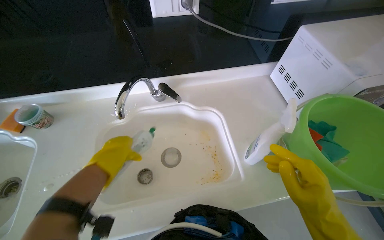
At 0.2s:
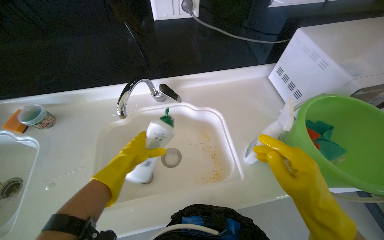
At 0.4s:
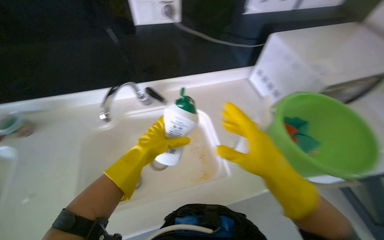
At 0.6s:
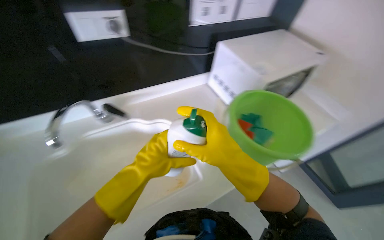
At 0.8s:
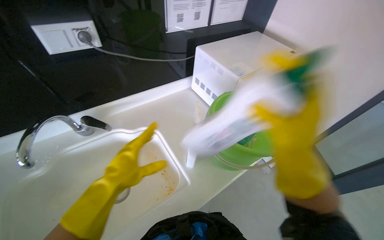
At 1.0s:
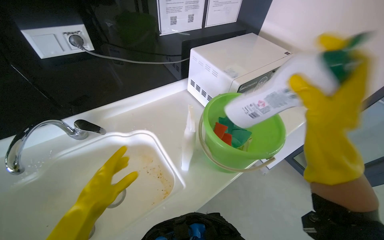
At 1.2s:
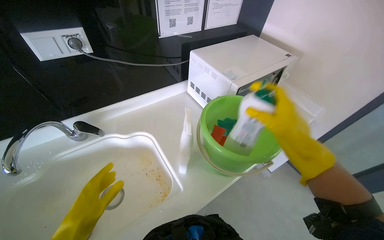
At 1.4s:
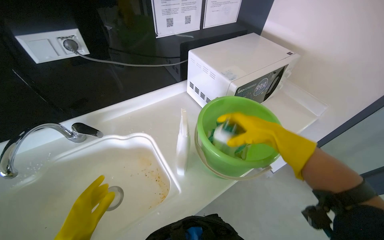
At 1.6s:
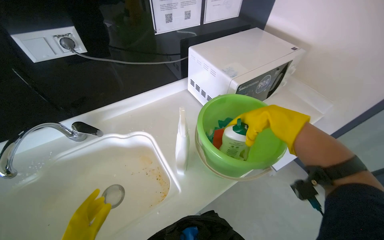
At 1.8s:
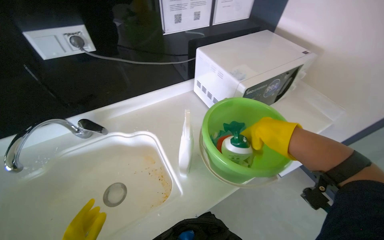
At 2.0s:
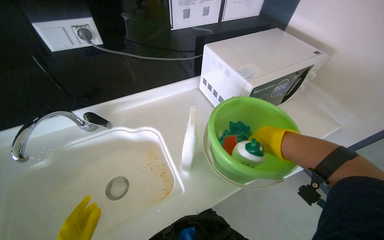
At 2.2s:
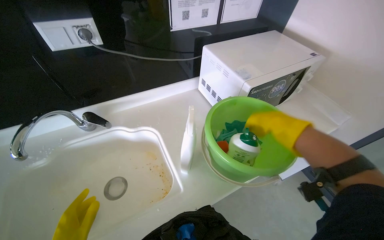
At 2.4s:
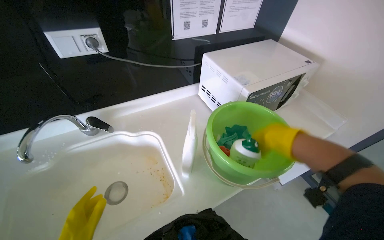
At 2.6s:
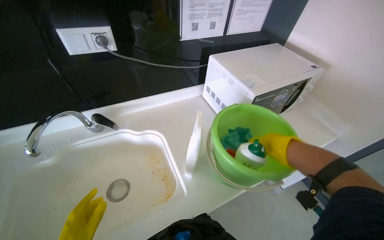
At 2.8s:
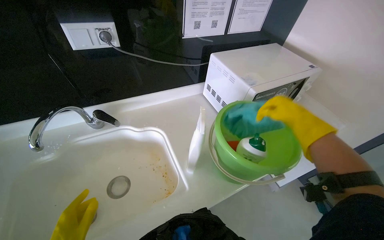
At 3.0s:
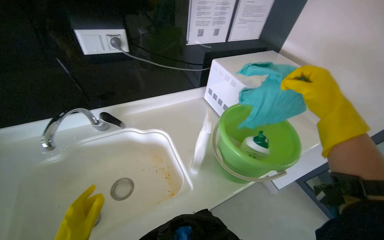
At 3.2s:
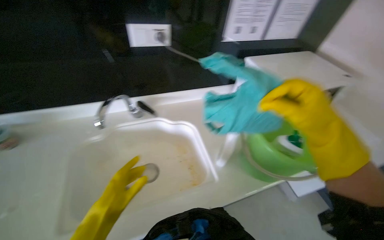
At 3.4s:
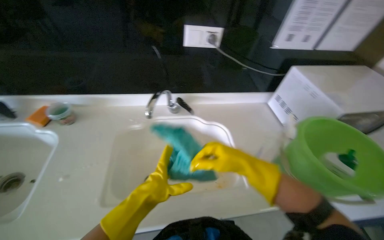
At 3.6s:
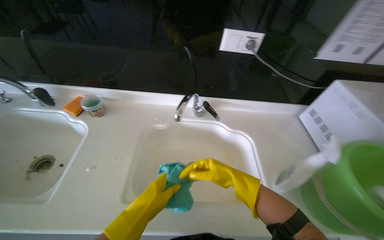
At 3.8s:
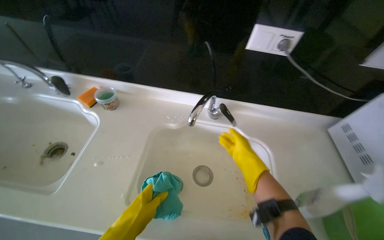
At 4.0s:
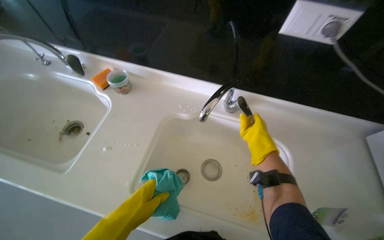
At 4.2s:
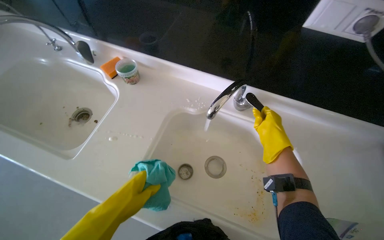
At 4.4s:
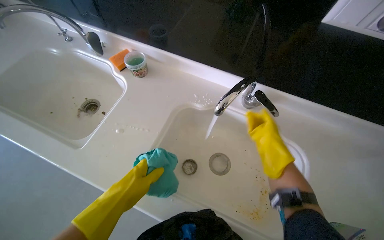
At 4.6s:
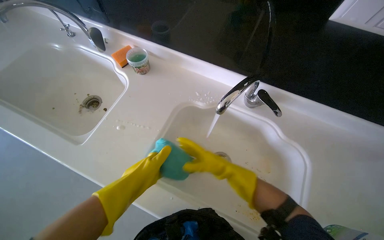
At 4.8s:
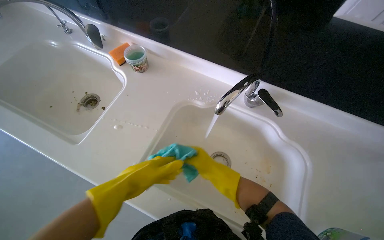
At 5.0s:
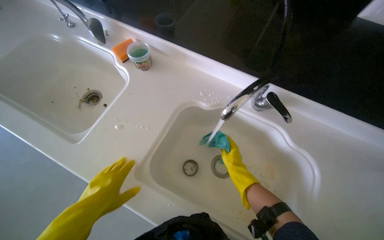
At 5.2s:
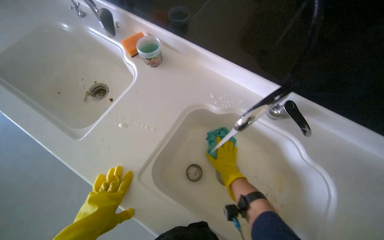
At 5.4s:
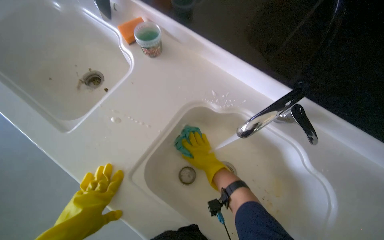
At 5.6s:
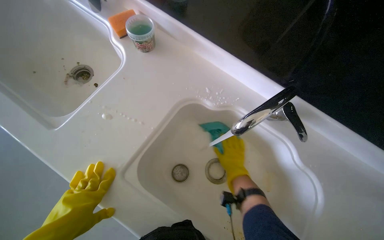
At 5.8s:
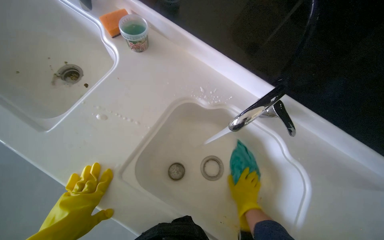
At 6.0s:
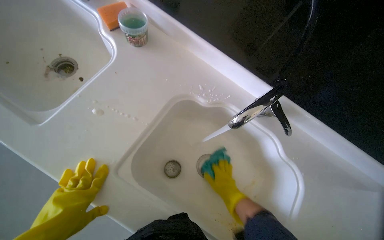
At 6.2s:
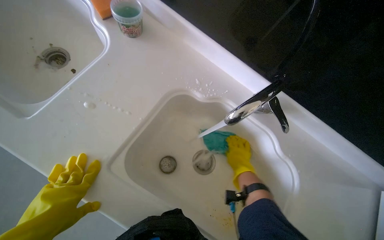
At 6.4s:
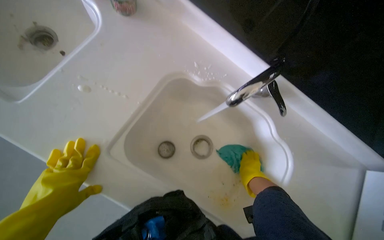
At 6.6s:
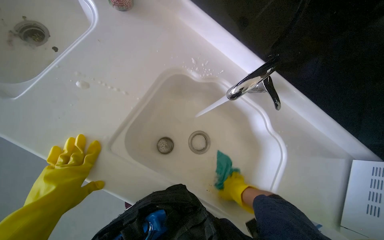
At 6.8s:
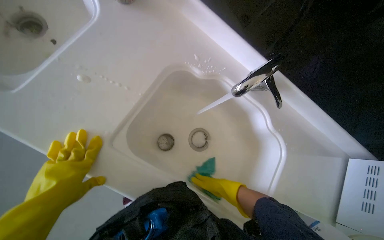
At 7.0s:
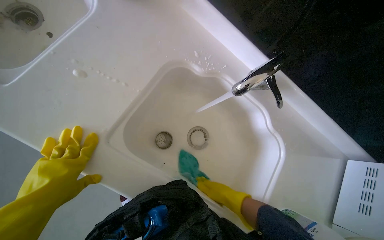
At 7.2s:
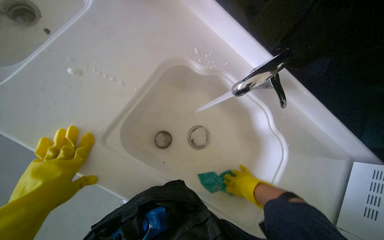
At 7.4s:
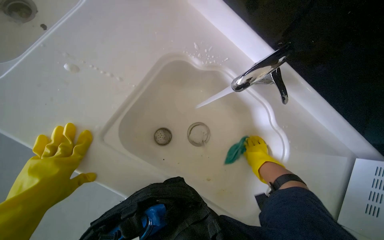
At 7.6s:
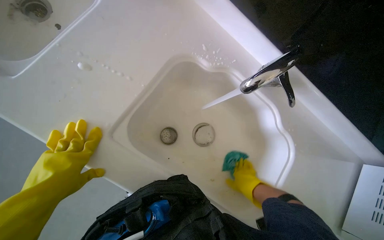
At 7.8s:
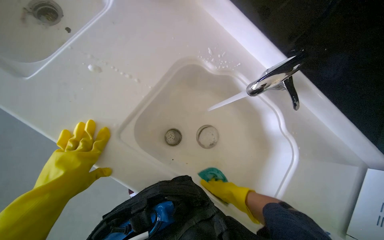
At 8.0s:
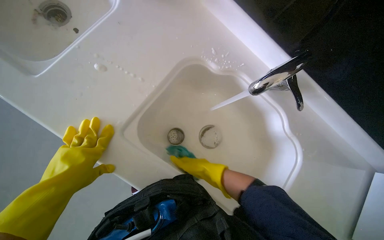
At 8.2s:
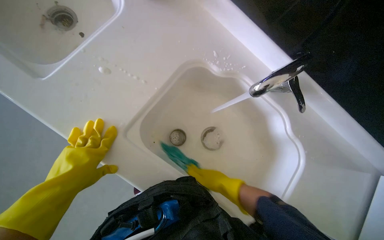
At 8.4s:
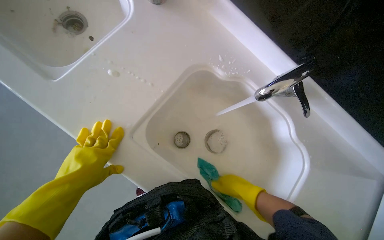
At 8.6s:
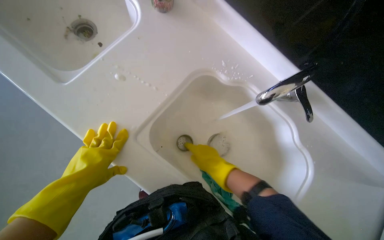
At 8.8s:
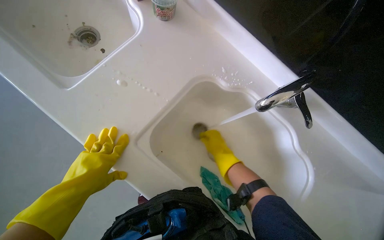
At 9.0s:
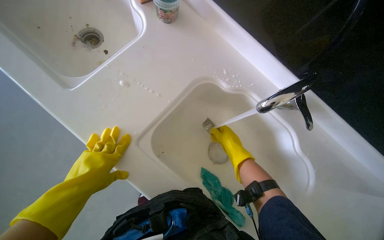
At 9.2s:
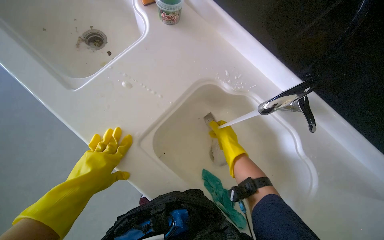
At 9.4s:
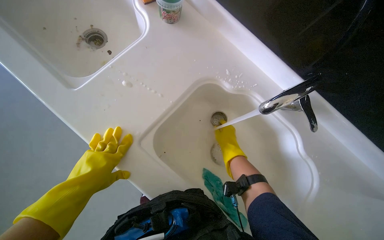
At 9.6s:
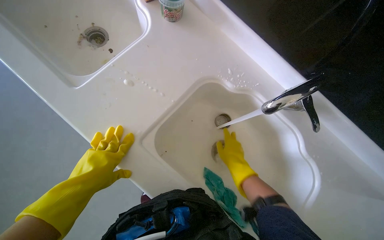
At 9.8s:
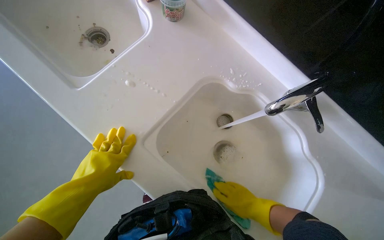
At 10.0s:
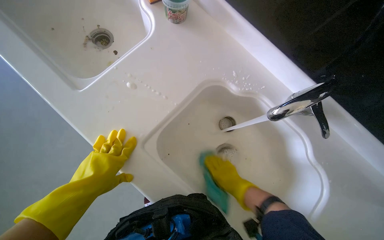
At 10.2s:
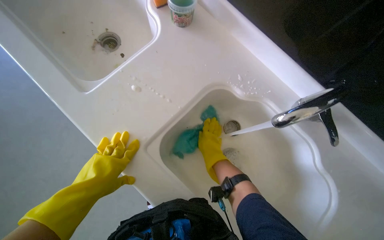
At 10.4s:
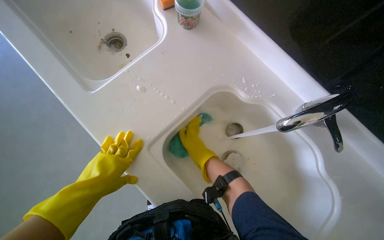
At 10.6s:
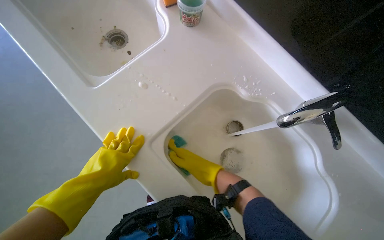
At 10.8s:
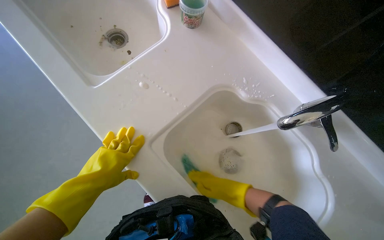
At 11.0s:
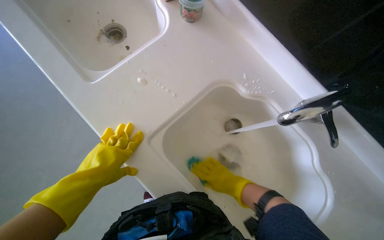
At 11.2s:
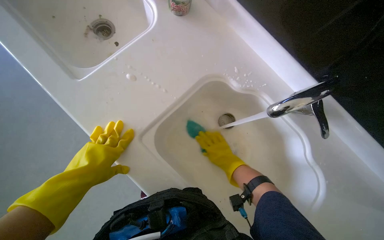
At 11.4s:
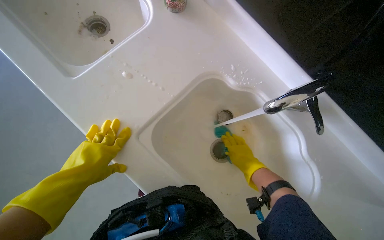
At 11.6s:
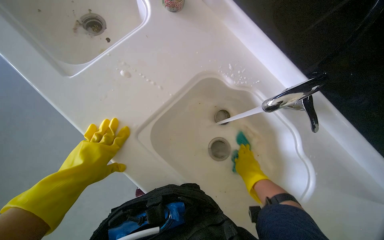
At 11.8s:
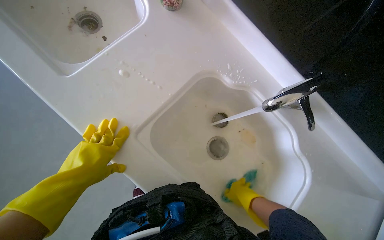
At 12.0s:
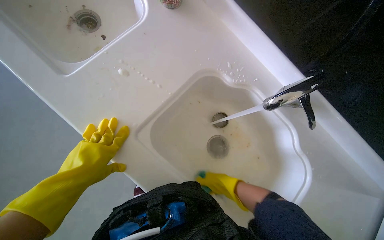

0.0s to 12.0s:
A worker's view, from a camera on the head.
Job: cleaning kitchen.
The whole recording: Cleaning kitchen sinks. The worker puts on gloves, removes sink strainers, applies cleaner, and scrubs the kitchen sinks.
0.0s to 1.6s: The wearer looks about 25 degrees further to the right.
1.6s to 3.0s: The right hand travels nearer to the camera by roughly 10 cm.
3.0s to 4.4s: The wearer's head swings about 50 degrees to the left. The wearer looks about 15 degrees further downward.
4.4s to 6.0s: The right hand is displaced down the picture by some 15 cm.
7.6s to 9.0s: The right hand goes left and right, approximately 15 cm each way, reversing 2 times.
9.0s to 10.4s: The right hand goes about 15 cm to the left and farther from the camera, and moves about 15 cm down the picture and comes back.
10.4s to 12.0s: The right hand heads down the picture, to the right and nearer to the camera, covering some 20 cm.

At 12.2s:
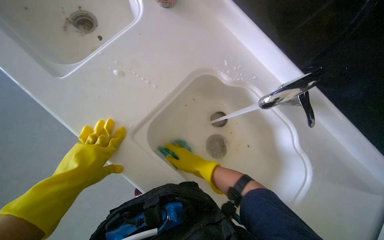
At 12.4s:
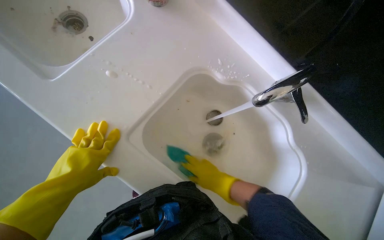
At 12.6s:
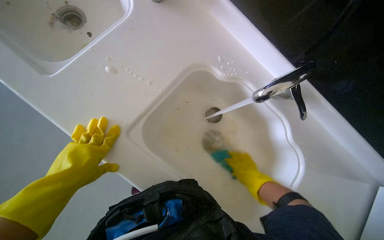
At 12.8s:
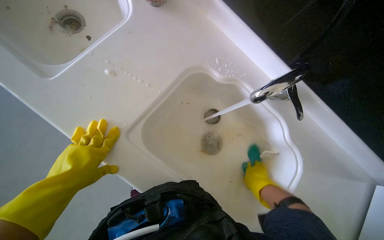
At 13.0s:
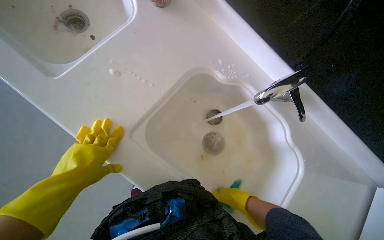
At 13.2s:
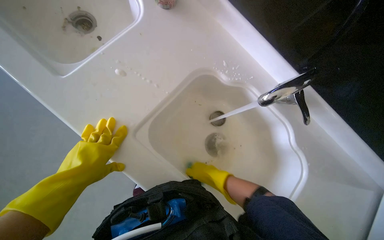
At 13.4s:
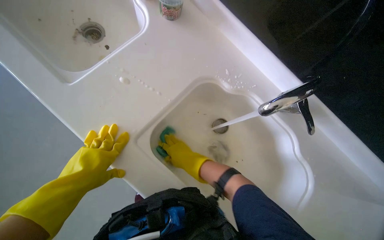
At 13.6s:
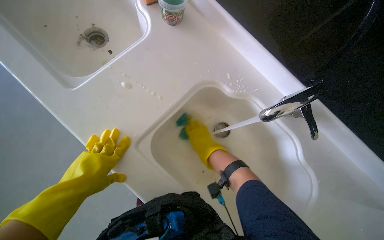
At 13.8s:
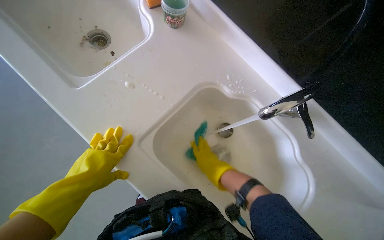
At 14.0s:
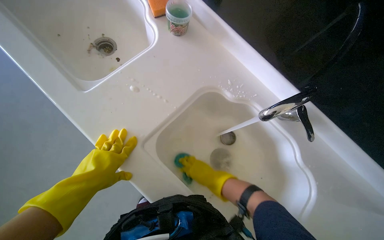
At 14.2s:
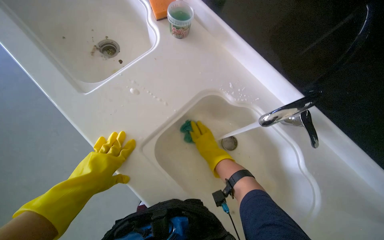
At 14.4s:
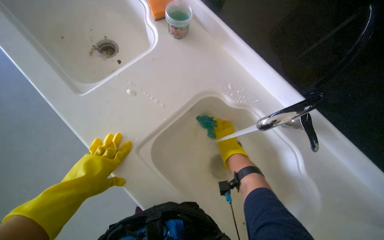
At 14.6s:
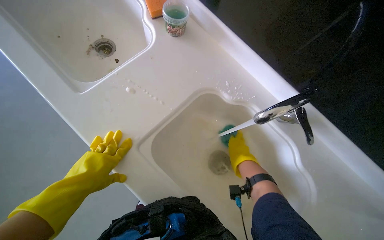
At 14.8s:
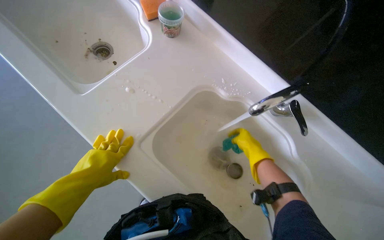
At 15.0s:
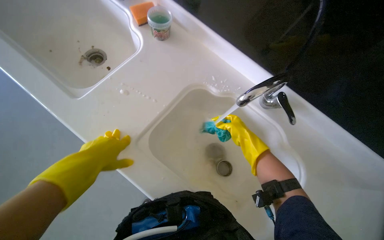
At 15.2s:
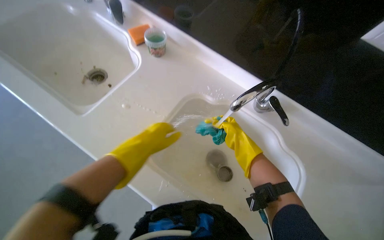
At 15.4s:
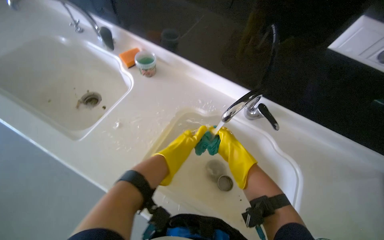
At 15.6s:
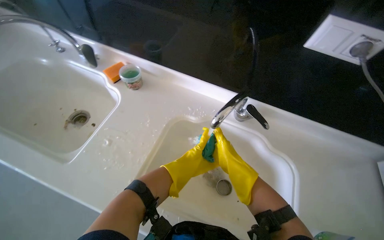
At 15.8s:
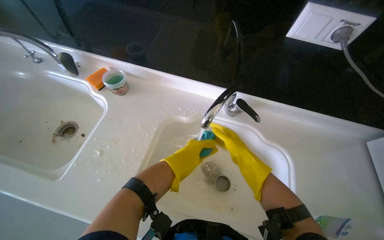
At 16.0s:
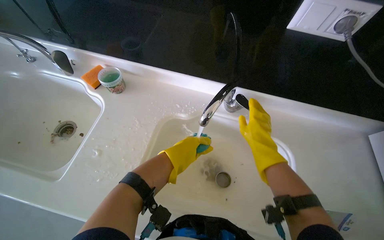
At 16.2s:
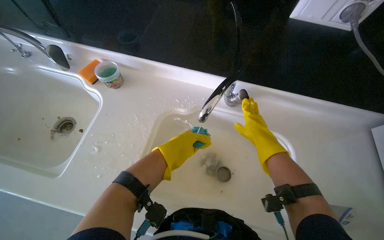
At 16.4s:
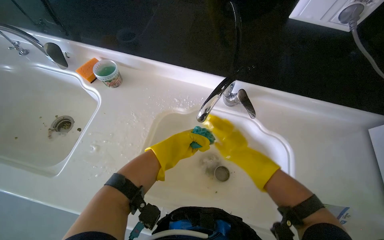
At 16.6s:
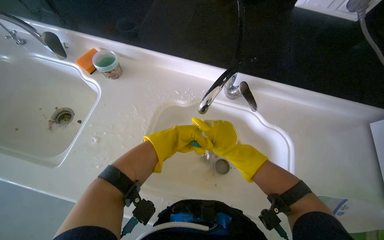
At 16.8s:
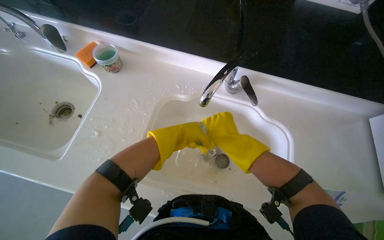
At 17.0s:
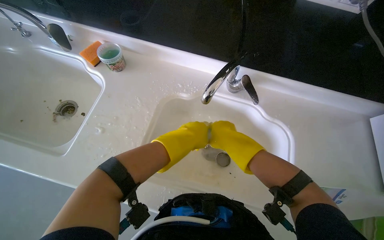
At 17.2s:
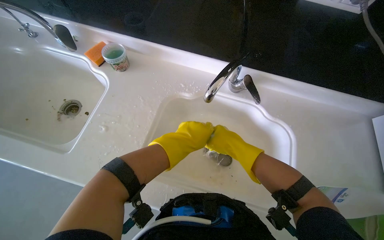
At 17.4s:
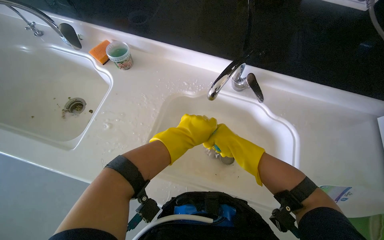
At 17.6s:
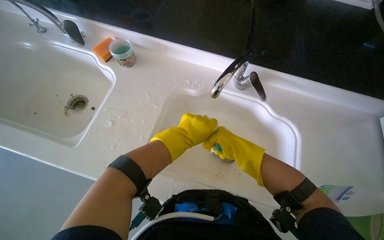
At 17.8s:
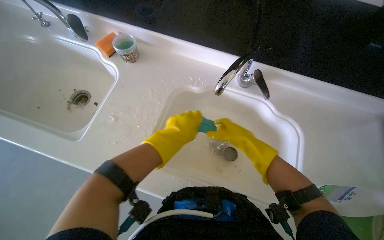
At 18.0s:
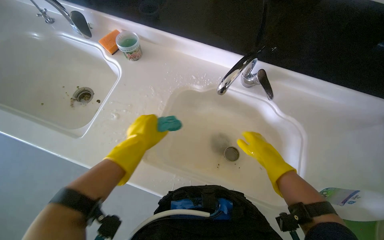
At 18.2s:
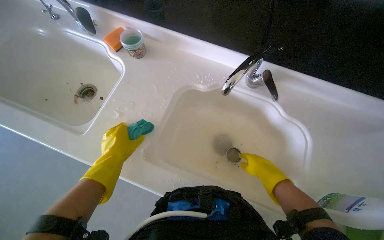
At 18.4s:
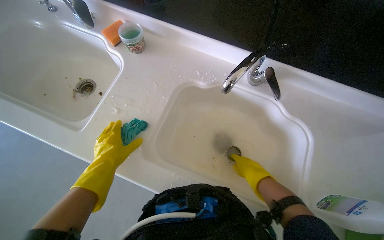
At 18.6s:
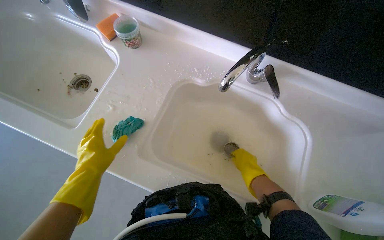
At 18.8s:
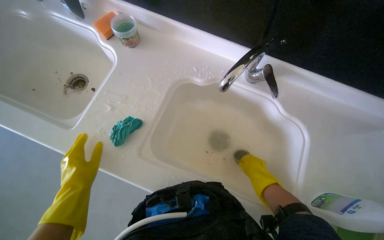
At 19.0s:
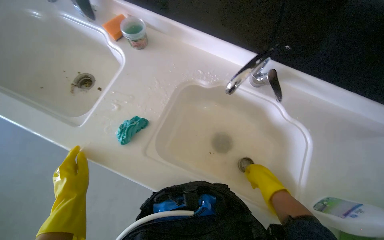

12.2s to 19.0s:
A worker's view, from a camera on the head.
Job: cleaning kitchen.
The whole recording: Cleaning kitchen sinks. The worker puts on gloves, removes sink strainers, applies cleaner, and scrubs the kitchen sinks.
12.2s to 13.6s: The right hand is displaced up the picture by approximately 10 cm, and moves approximately 20 cm to the right and comes back.
13.6s to 15.0s: The right hand goes approximately 15 cm to the right.
15.0s to 16.2s: The left hand shifts roughly 20 cm to the right. The right hand is displaced nearer to the camera by about 10 cm.
17.6s to 19.0s: The right hand moves down the picture, roughly 10 cm, while the left hand travels to the left and down the picture by approximately 35 cm.
